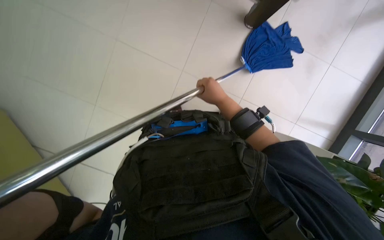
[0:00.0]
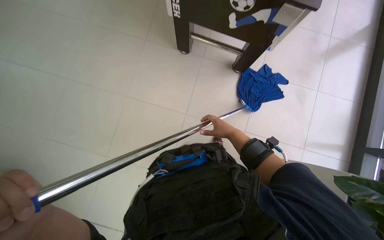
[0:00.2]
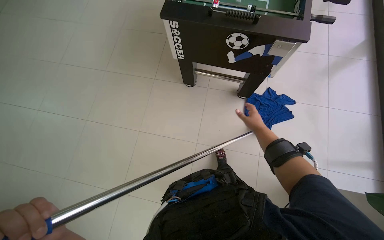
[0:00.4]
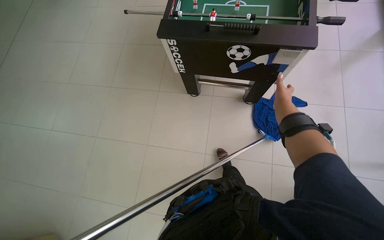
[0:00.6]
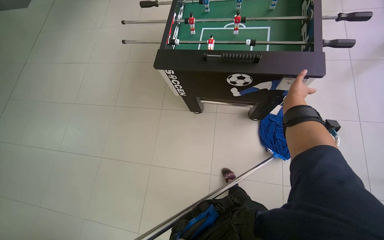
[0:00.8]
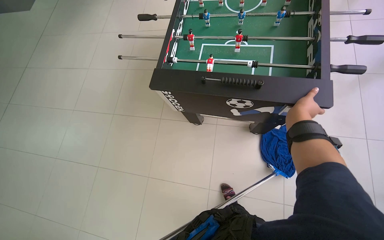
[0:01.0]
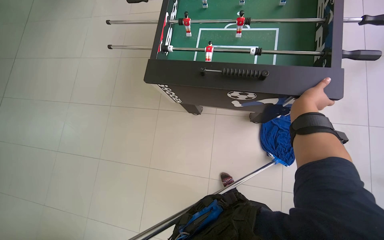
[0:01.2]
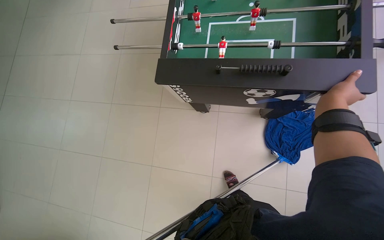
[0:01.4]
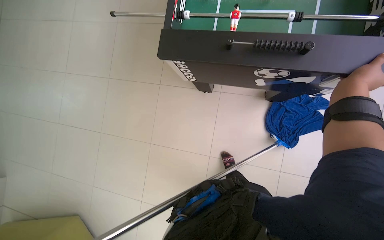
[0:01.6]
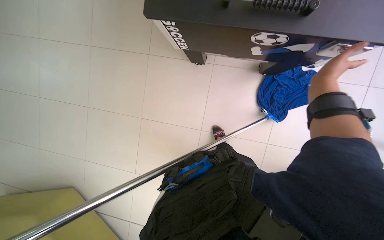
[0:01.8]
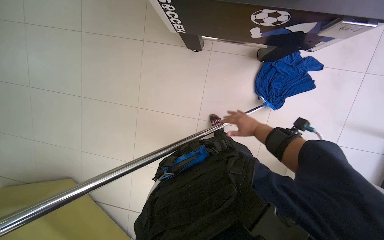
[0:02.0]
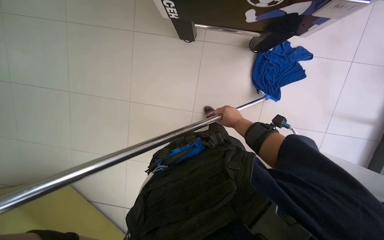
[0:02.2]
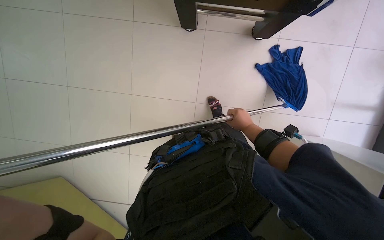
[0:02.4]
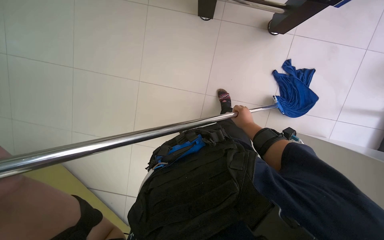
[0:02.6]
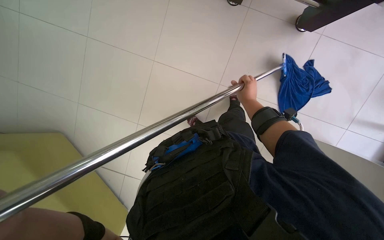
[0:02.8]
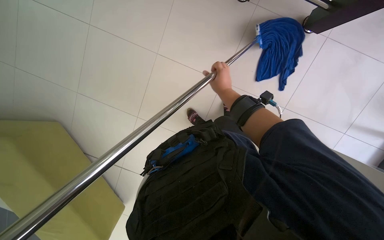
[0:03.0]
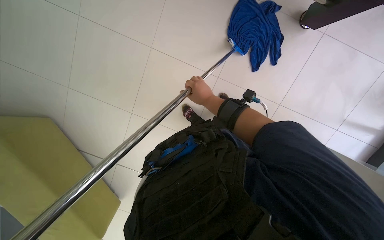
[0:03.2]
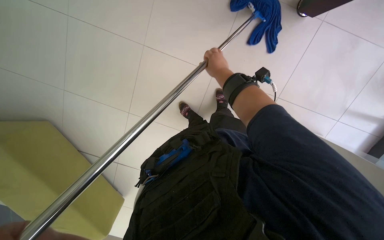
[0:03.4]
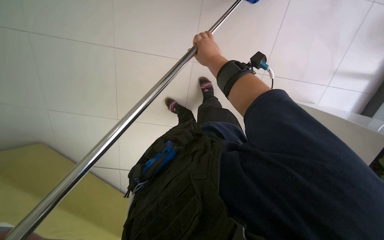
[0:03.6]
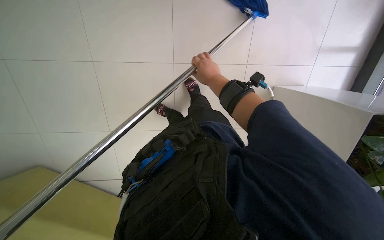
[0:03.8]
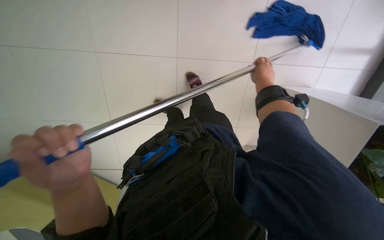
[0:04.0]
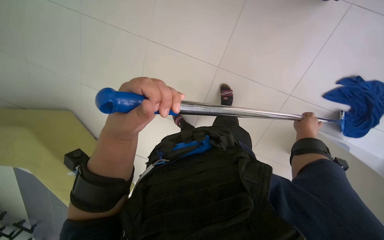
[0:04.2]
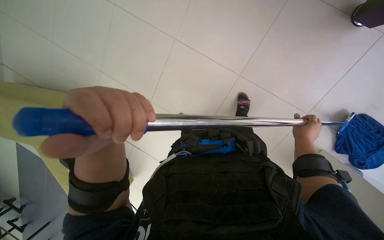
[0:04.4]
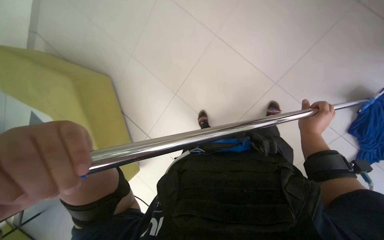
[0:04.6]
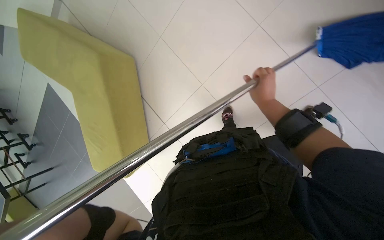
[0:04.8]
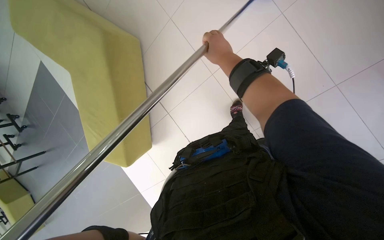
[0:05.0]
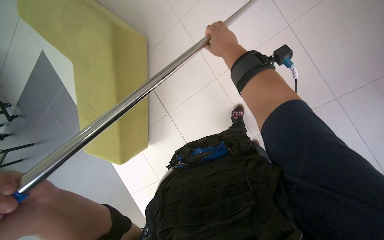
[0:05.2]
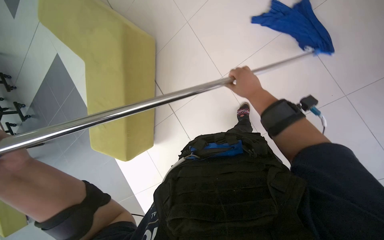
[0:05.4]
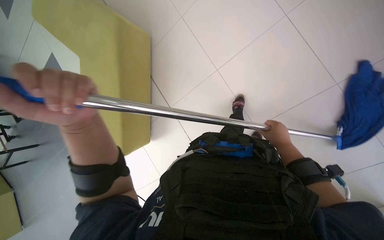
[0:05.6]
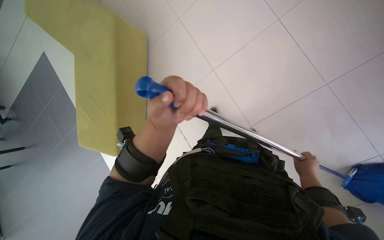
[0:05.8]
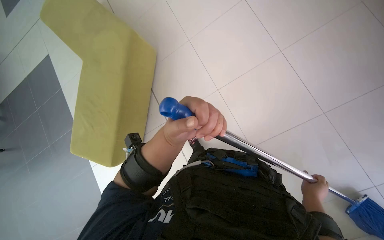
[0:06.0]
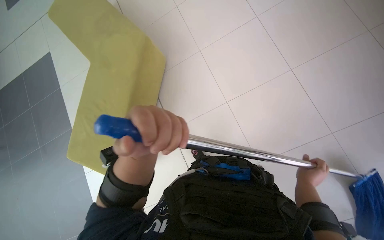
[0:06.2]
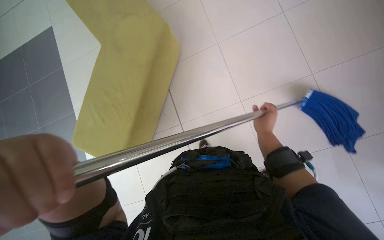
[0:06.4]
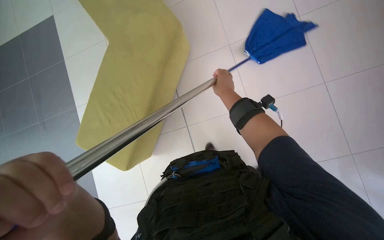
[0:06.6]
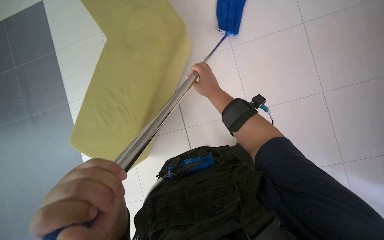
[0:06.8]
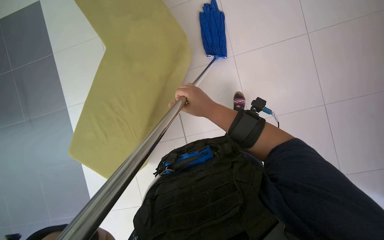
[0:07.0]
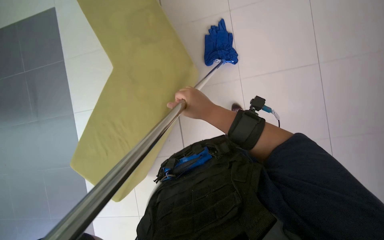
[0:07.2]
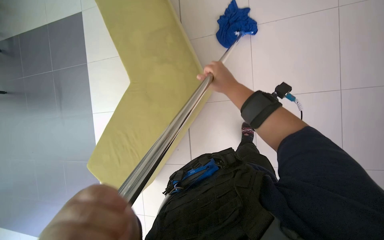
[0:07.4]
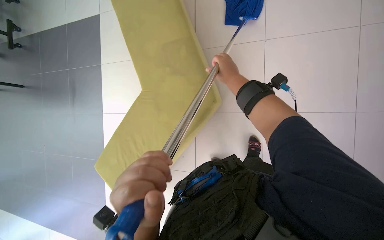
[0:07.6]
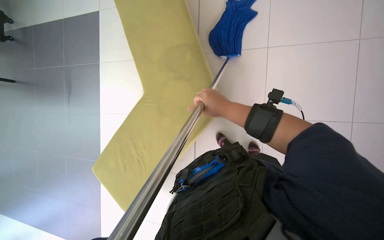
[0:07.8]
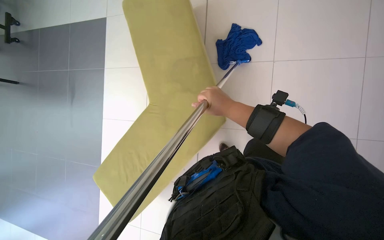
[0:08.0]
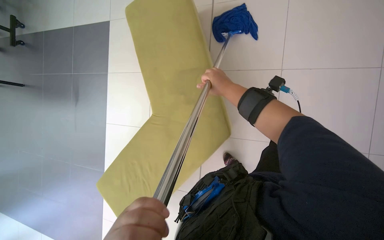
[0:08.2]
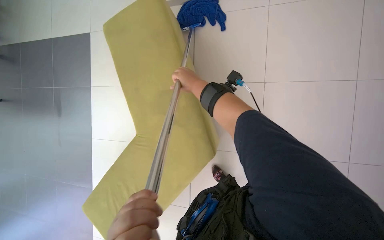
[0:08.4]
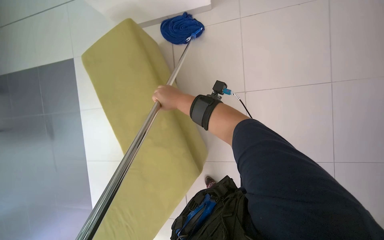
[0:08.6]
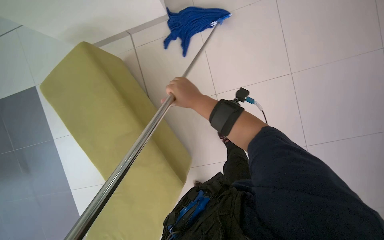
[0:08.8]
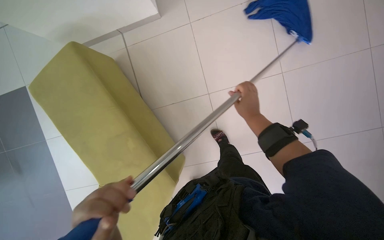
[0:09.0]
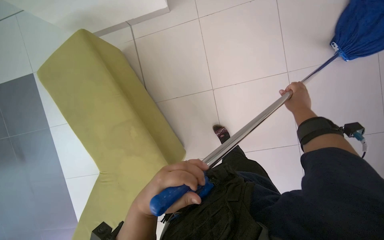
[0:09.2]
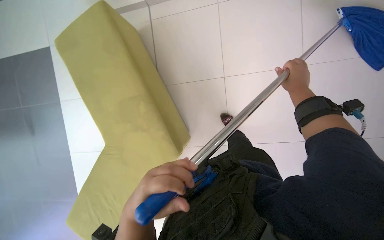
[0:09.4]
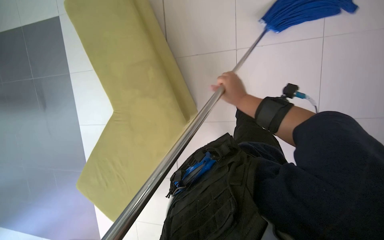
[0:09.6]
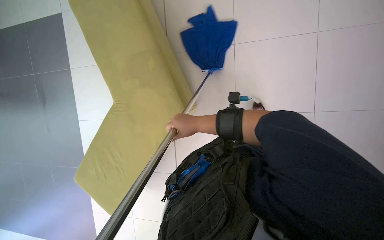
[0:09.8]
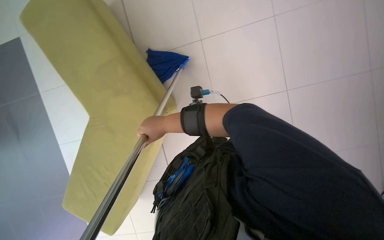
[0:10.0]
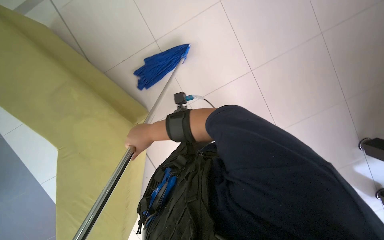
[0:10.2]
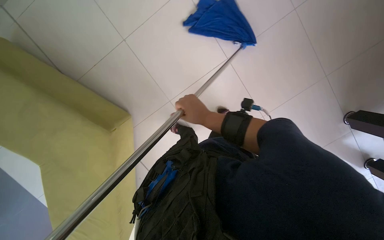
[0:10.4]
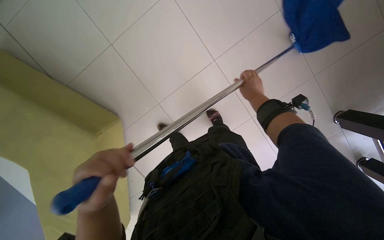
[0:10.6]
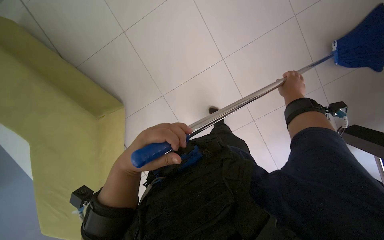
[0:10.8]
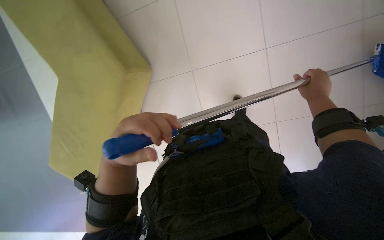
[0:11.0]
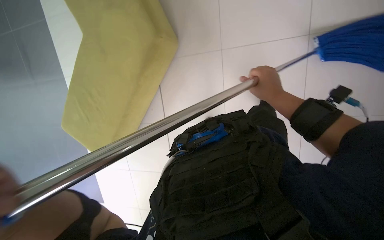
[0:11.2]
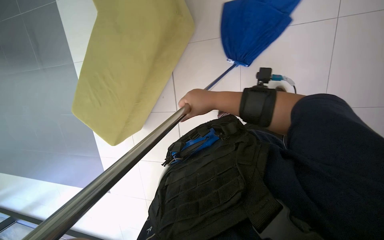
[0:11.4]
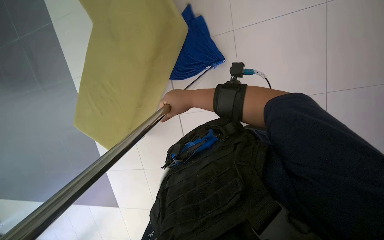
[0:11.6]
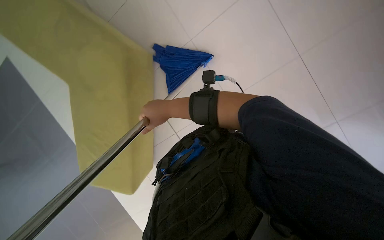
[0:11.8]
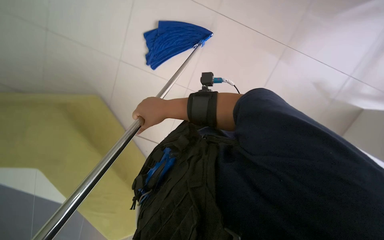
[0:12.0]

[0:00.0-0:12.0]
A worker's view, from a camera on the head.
Job: mopping floor.
The whole recording: Mopping the floor. The worker wrings the mop head, attaches it to the handle, and mops the floor.
0:00.0 to 0:01.6: The camera sweeps to the left, by roughly 15 degrees. The view tilts roughly 15 degrees upward.
0:01.6 to 0:03.0: The view tilts roughly 25 degrees downward.
0:03.0 to 0:04.4: The right hand shifts some 40 cm to the right, down the picture and farther from the camera.
0:06.0 to 0:07.6: The right hand travels up the picture and to the left by approximately 50 cm.
0:07.6 to 0:09.0: The right hand moves about 20 cm to the left and comes back.
0:09.0 to 0:10.4: The view pans to the right by approximately 25 degrees. The view tilts approximately 15 degrees upward.

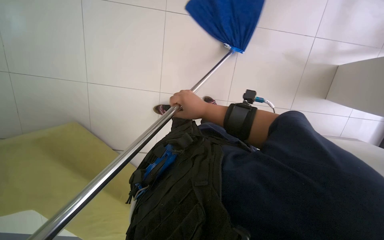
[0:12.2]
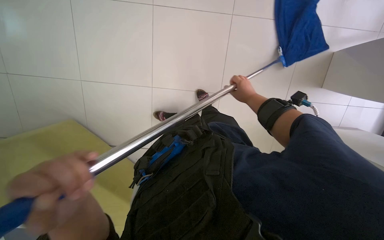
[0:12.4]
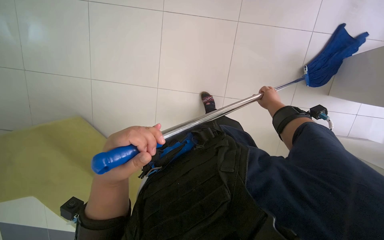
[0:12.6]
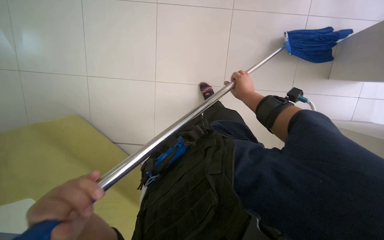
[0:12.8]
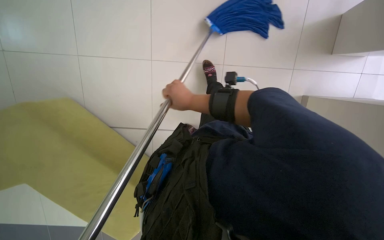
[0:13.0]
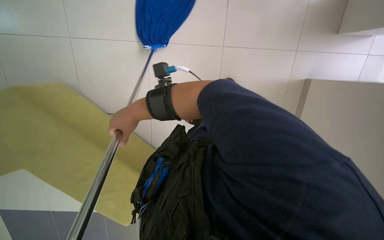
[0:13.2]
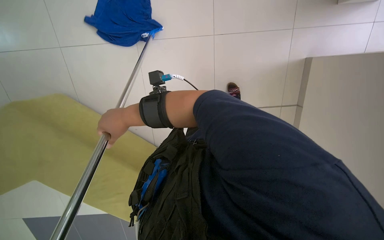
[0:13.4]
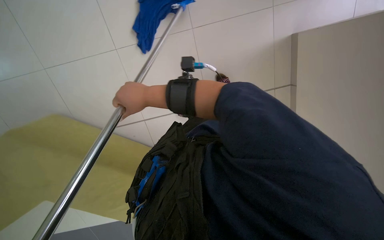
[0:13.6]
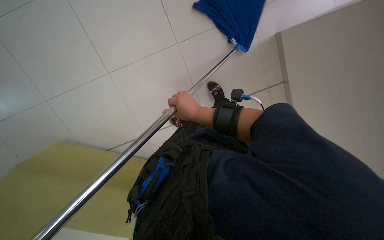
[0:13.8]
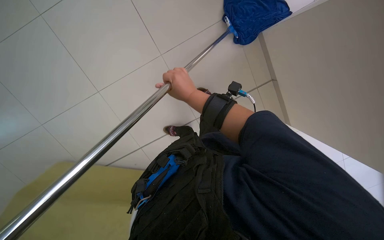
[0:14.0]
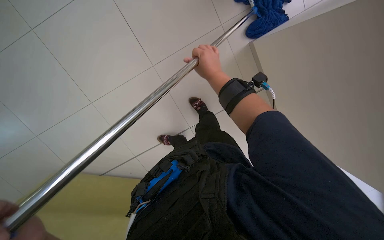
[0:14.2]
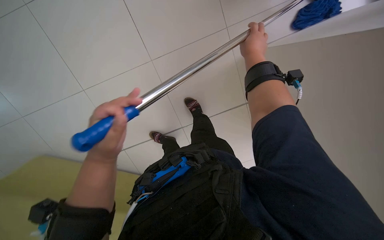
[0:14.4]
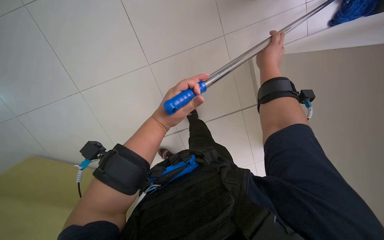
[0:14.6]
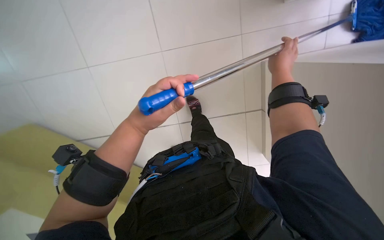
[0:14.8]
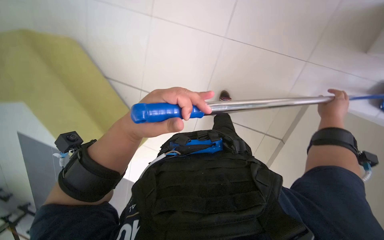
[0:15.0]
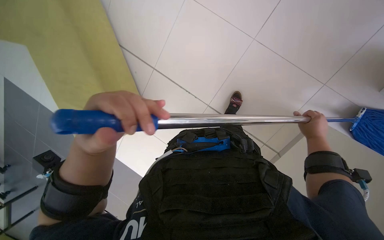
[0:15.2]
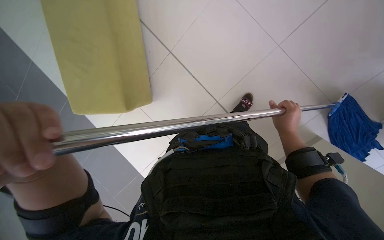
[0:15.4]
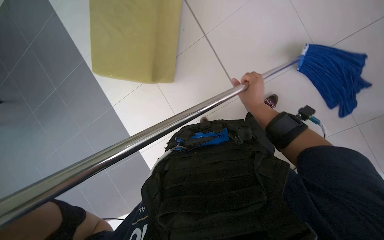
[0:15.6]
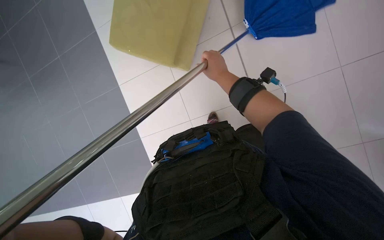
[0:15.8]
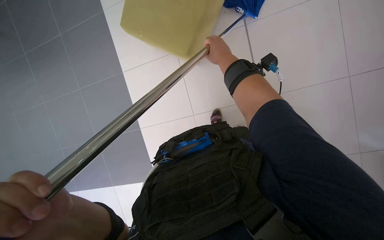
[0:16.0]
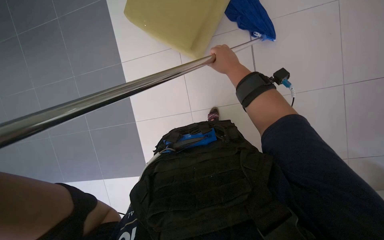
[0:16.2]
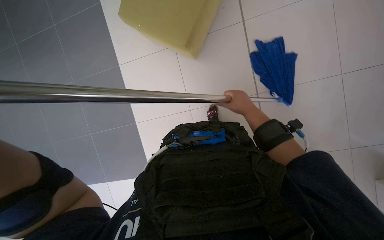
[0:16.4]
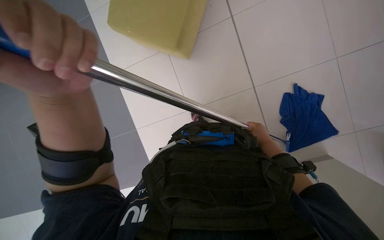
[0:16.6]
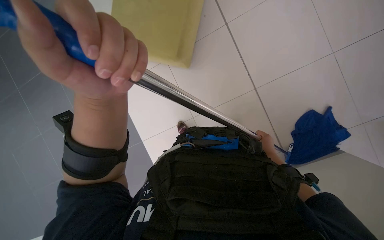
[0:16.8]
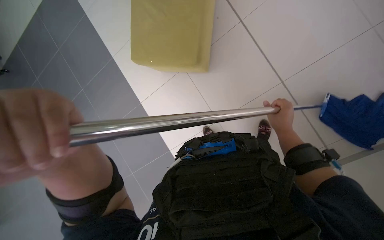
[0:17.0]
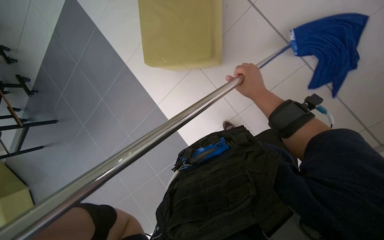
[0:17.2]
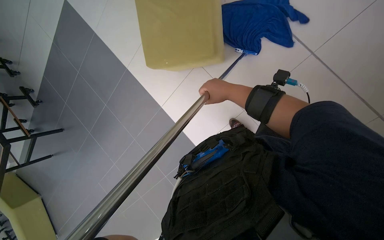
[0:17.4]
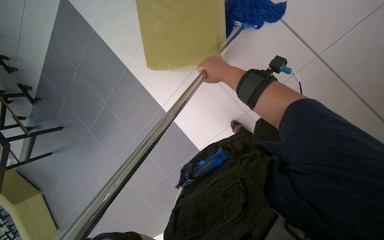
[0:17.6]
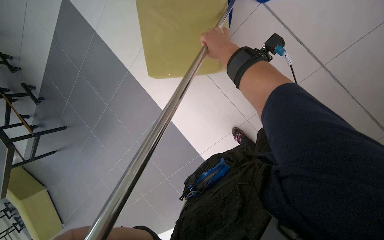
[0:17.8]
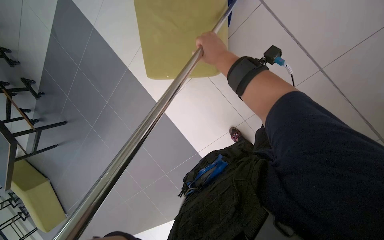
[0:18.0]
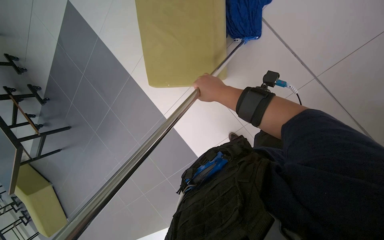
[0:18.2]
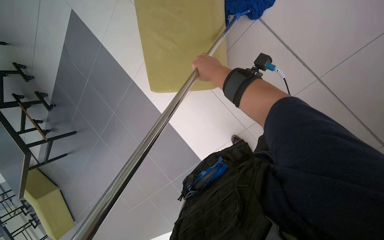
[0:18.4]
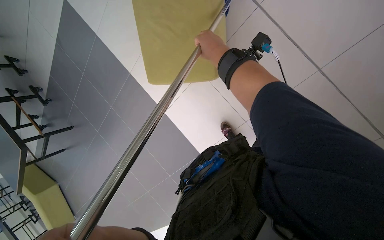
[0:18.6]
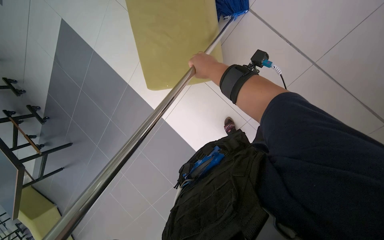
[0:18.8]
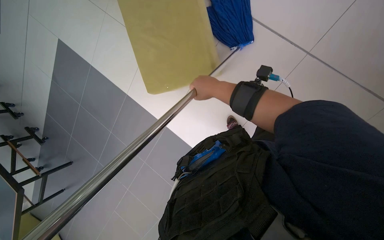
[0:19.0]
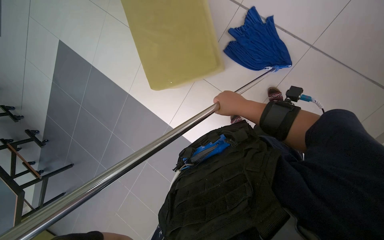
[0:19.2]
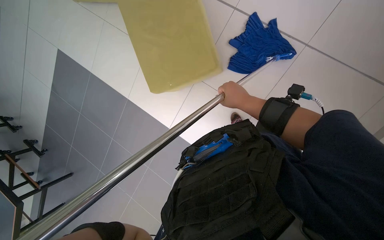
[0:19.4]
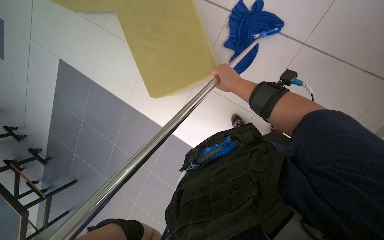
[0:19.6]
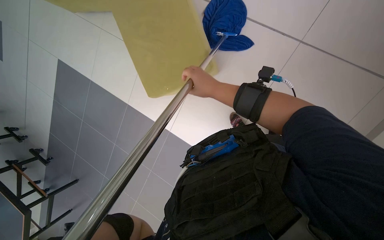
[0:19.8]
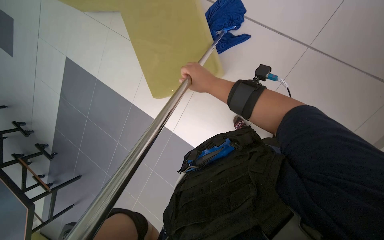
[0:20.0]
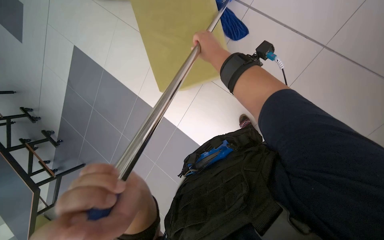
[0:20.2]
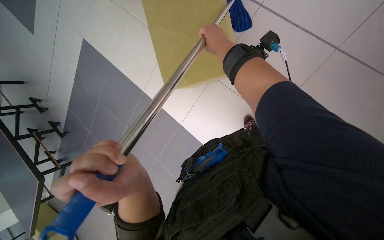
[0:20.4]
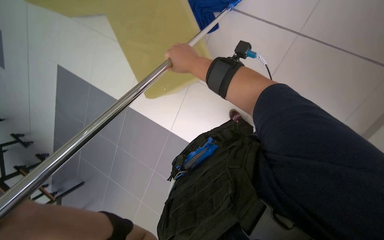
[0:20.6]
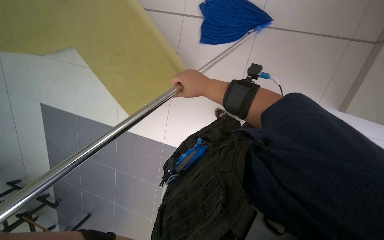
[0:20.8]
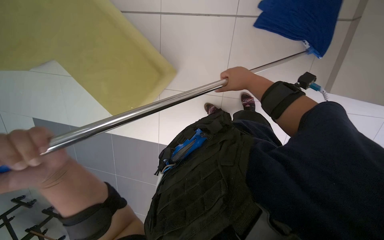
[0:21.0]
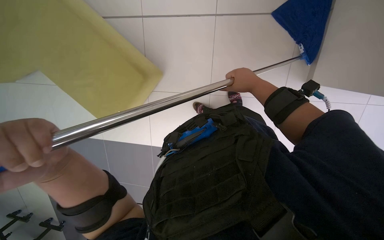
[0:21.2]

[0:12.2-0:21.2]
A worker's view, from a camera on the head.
Job: mopping floor.
The whole recording: Mopping the floor. The worker wrings the mop head, attaches it to the handle, and mops the floor.
0:12.2 to 0:13.8: The right hand swings left and right, about 50 cm each way, with 2 reversals.
0:13.8 to 0:15.2: The scene rotates clockwise by approximately 35 degrees. The right hand goes approximately 25 cm to the right.
0:15.2 to 0:16.6: The right hand moves about 25 cm to the left and comes back.
0:18.2 to 0:19.8: The wearer looks some 10 degrees further upward.
0:19.8 to 0:21.2: The right hand heads to the right, covering approximately 20 cm.
